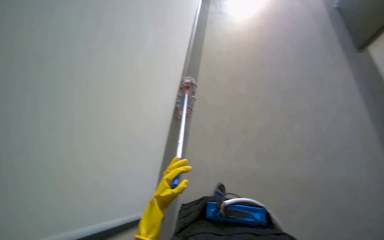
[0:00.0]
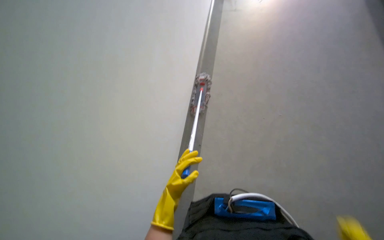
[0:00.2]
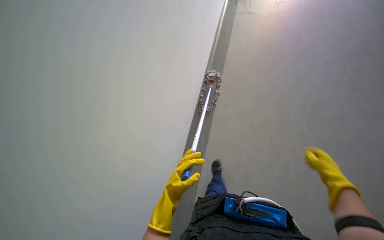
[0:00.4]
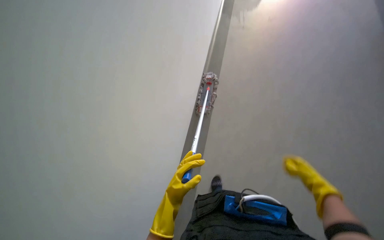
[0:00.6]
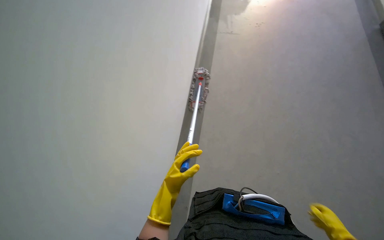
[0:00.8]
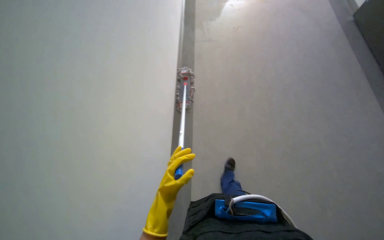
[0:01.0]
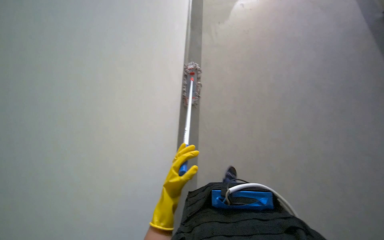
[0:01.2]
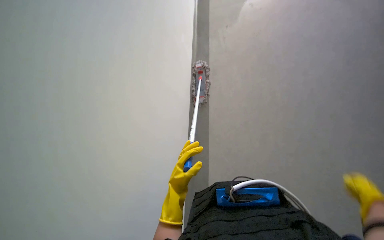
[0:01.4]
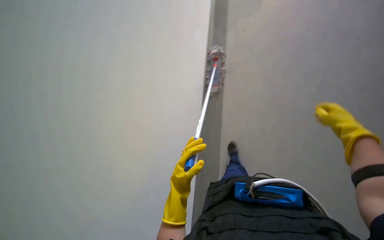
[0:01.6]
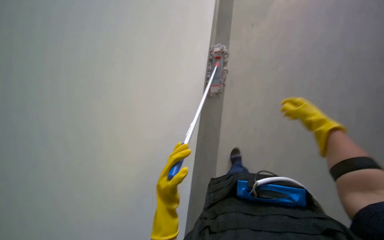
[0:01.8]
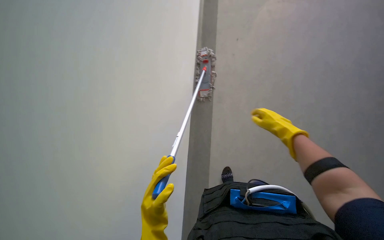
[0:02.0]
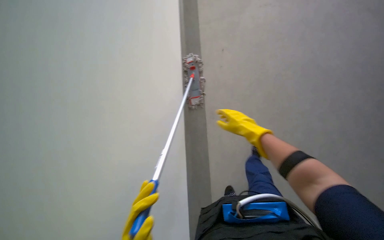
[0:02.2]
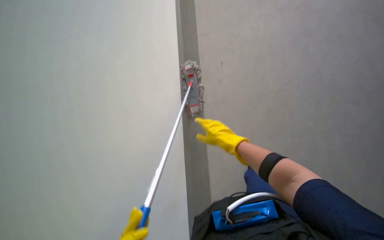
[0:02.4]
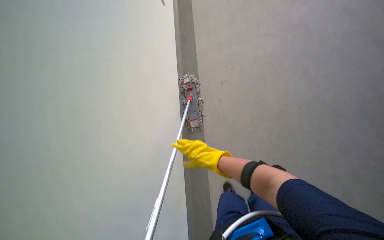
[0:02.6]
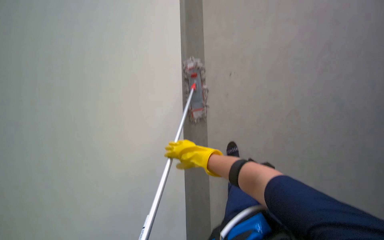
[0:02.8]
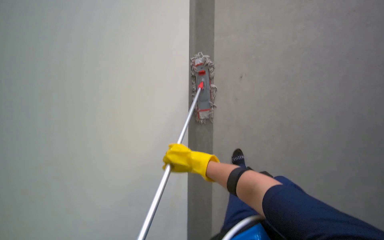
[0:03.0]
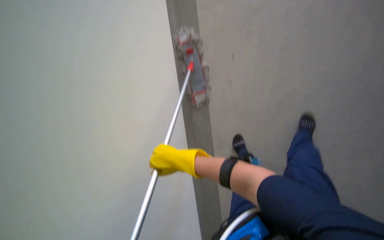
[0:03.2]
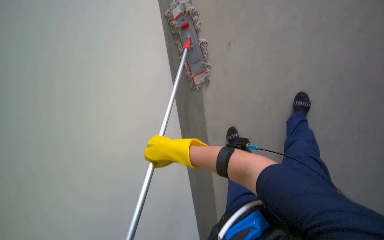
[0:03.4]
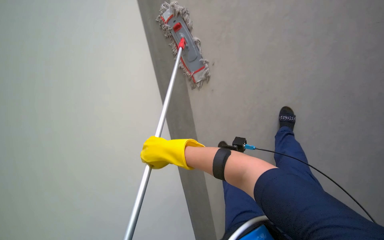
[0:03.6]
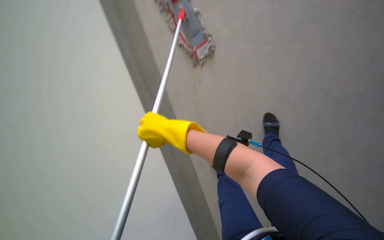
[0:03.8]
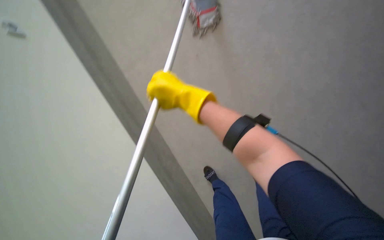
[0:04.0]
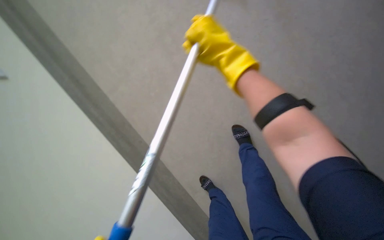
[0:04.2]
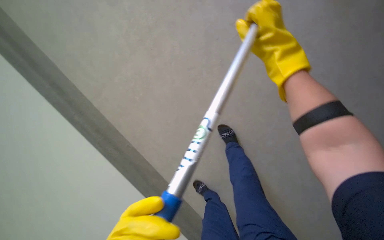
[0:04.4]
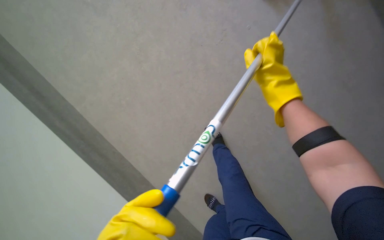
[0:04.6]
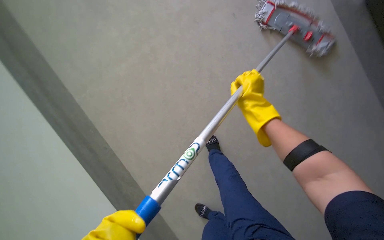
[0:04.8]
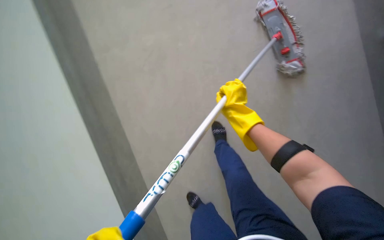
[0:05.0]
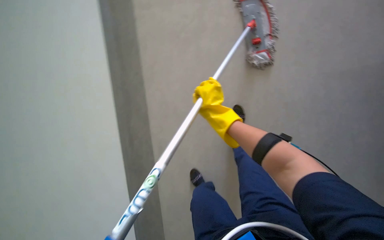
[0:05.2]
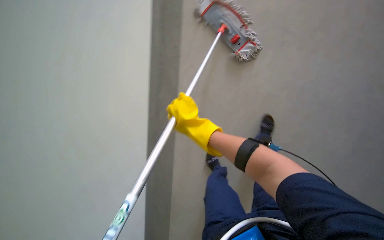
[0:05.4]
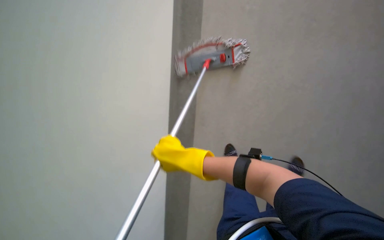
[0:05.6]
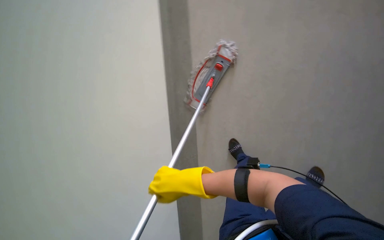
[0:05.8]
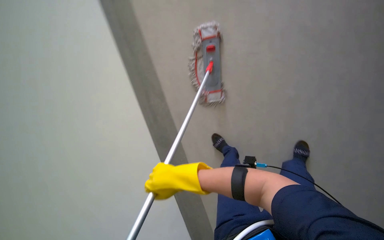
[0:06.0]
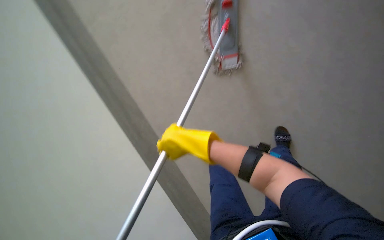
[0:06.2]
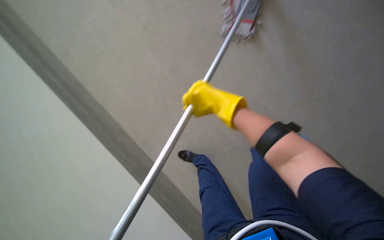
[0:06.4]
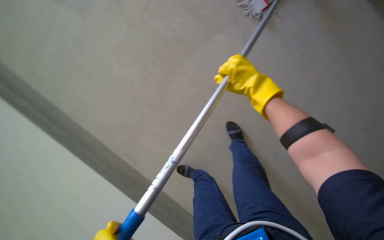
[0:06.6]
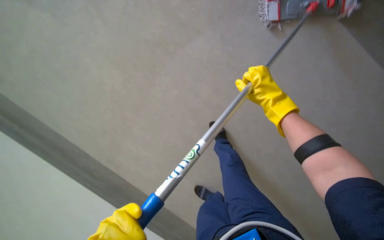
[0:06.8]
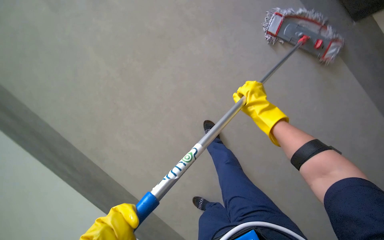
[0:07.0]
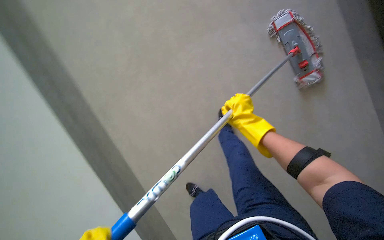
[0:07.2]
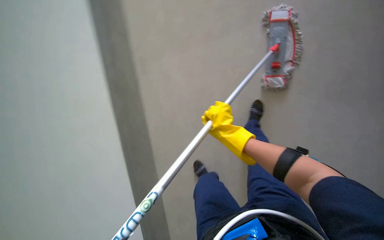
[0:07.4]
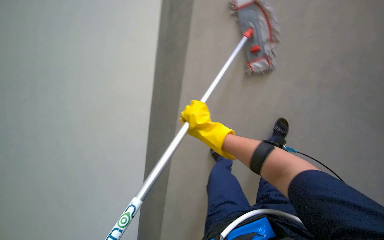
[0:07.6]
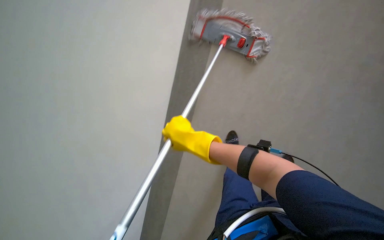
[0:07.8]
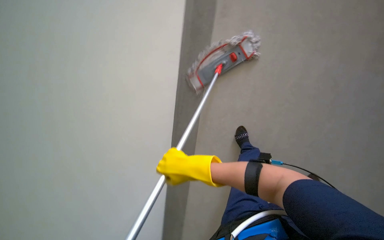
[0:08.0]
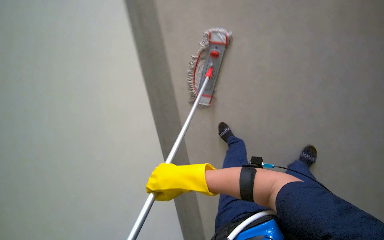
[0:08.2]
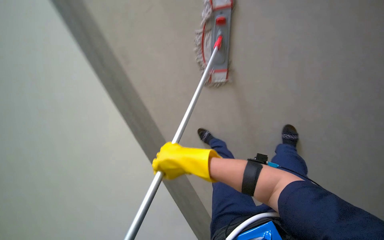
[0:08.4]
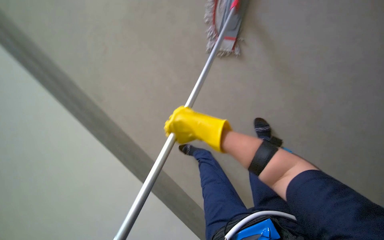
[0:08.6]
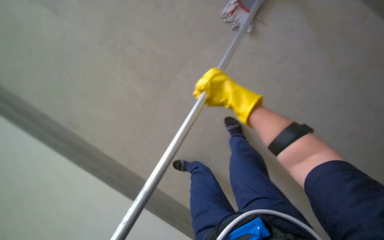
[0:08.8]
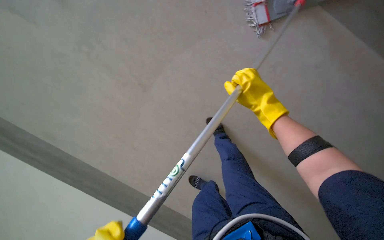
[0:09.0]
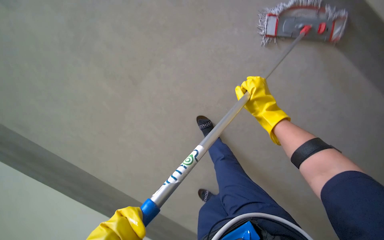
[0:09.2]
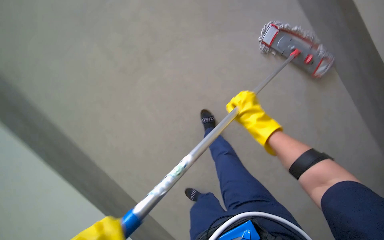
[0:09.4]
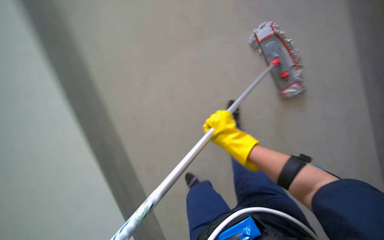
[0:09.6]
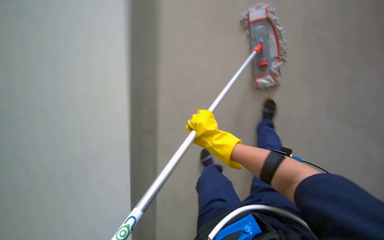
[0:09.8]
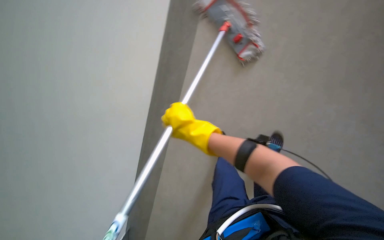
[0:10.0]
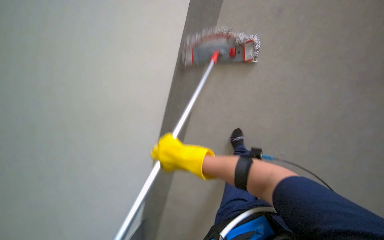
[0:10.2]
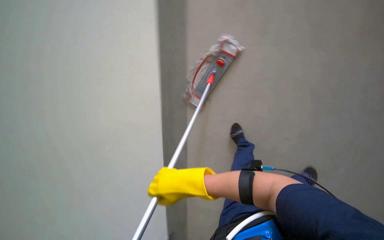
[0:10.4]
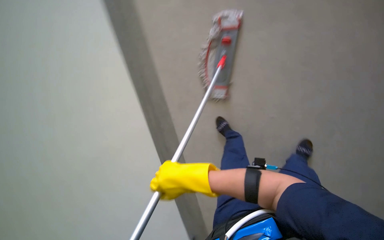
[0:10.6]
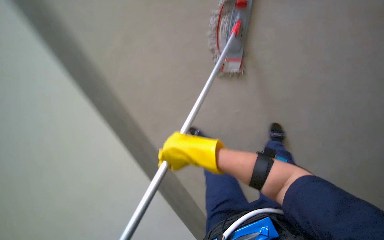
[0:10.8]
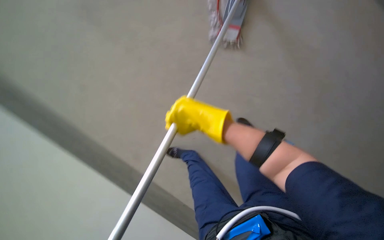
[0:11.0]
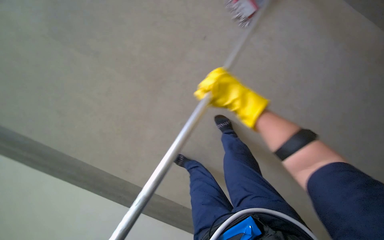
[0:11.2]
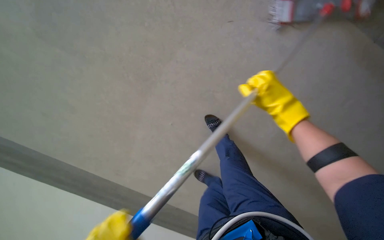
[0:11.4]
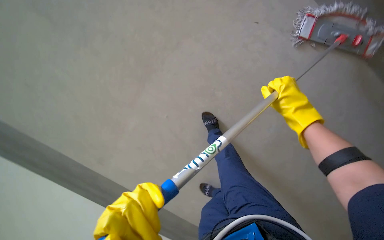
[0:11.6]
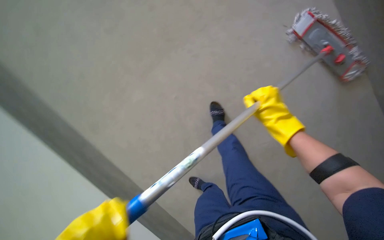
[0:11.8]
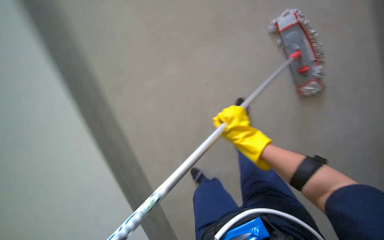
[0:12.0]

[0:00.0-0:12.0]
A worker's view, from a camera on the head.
Job: mopping floor.
The whole recording: Mopping hallway floor. The worker mops the hallway floor with a mop.
0:01.6 to 0:03.0: The right hand heads to the left, covering approximately 50 cm.
0:03.0 to 0:04.4: The wearer looks about 20 degrees further downward.
0:04.4 to 0:06.0: The scene rotates counterclockwise by roughly 35 degrees.
0:07.6 to 0:09.0: The wearer looks roughly 25 degrees further downward. The right hand shifts about 25 cm up the picture and to the right.

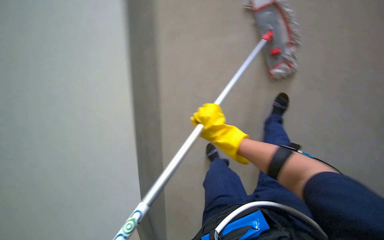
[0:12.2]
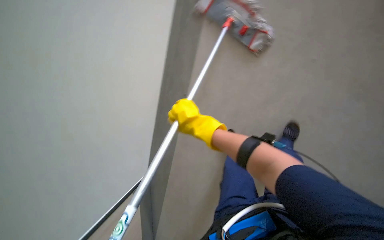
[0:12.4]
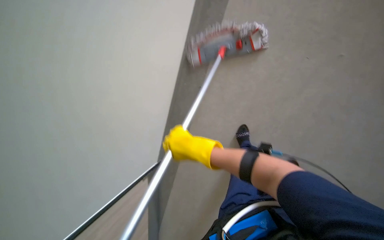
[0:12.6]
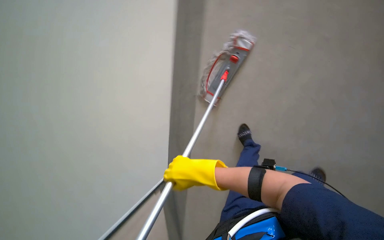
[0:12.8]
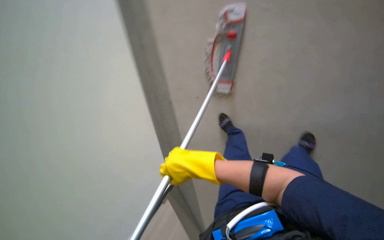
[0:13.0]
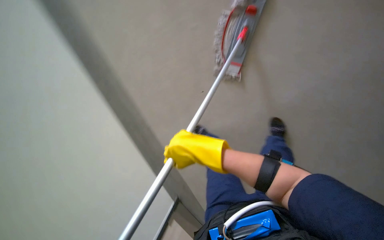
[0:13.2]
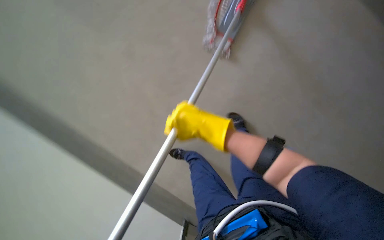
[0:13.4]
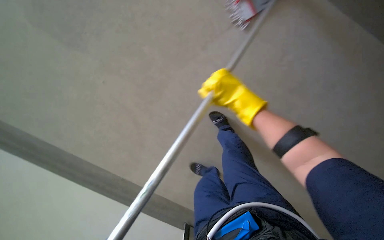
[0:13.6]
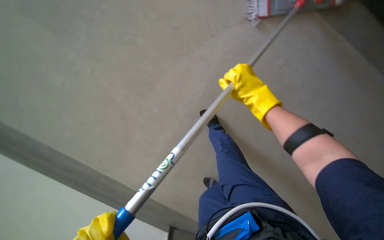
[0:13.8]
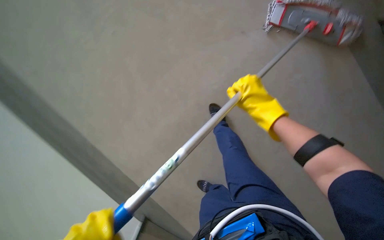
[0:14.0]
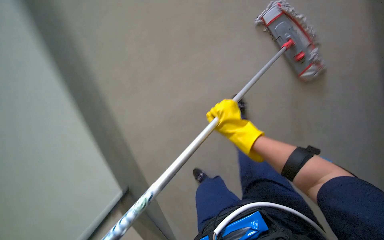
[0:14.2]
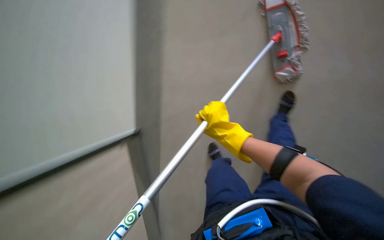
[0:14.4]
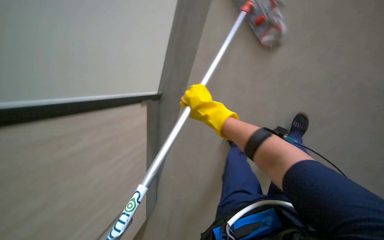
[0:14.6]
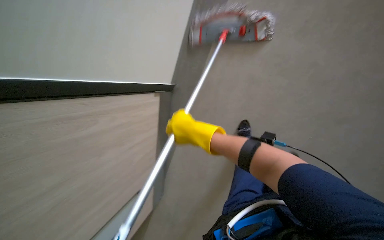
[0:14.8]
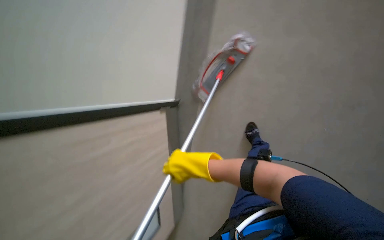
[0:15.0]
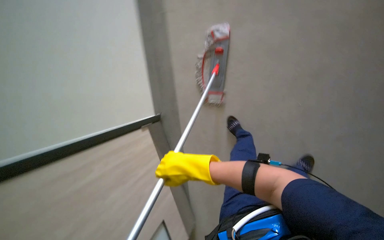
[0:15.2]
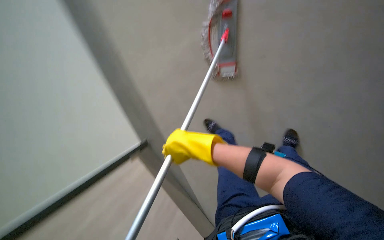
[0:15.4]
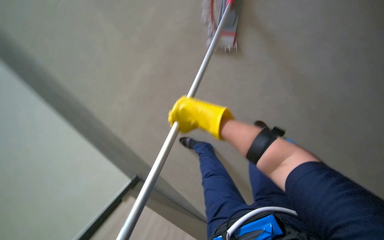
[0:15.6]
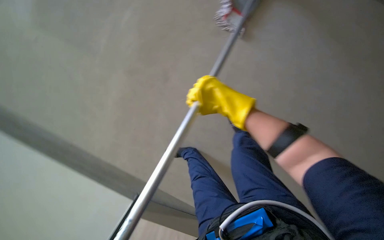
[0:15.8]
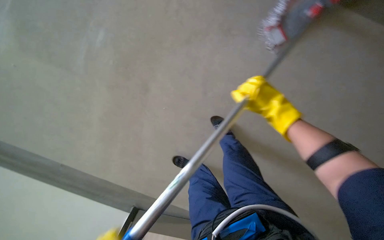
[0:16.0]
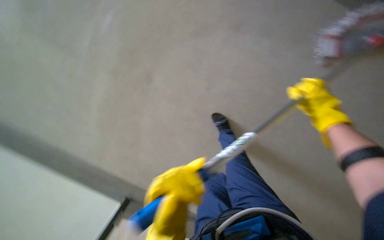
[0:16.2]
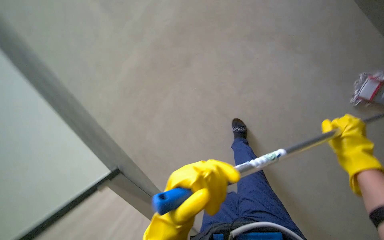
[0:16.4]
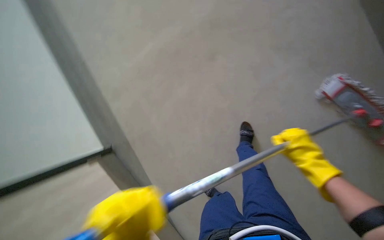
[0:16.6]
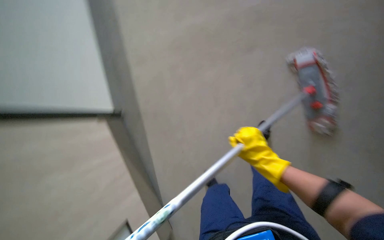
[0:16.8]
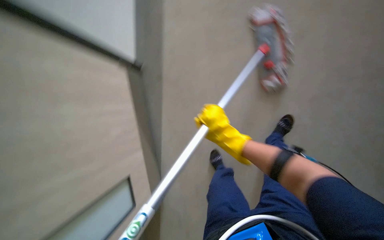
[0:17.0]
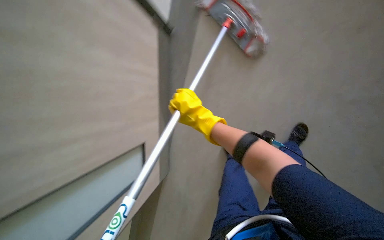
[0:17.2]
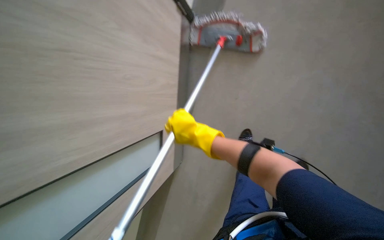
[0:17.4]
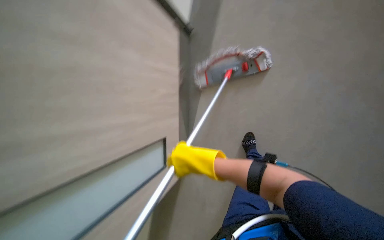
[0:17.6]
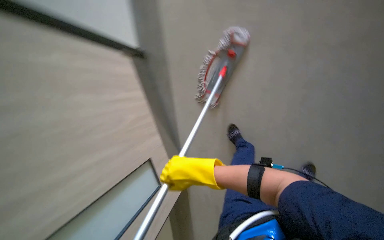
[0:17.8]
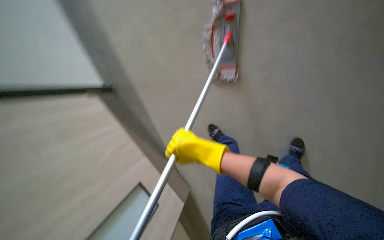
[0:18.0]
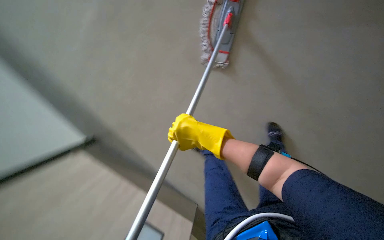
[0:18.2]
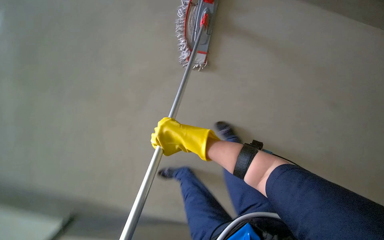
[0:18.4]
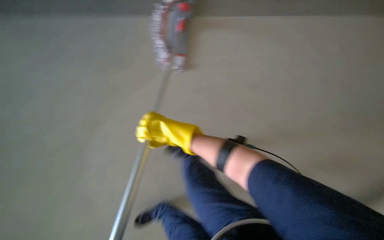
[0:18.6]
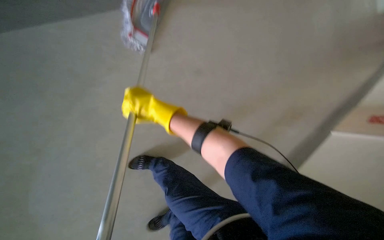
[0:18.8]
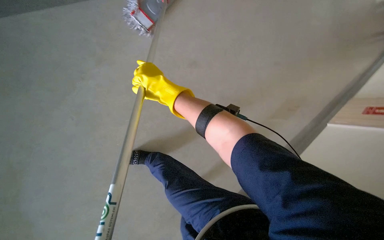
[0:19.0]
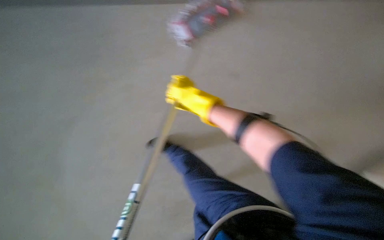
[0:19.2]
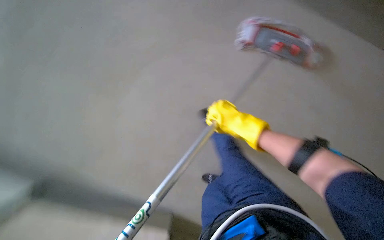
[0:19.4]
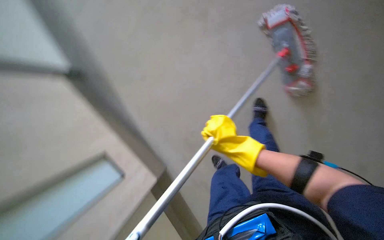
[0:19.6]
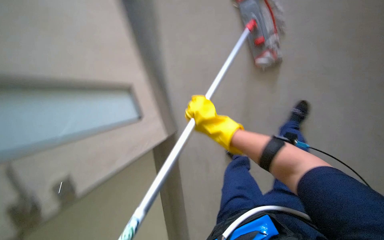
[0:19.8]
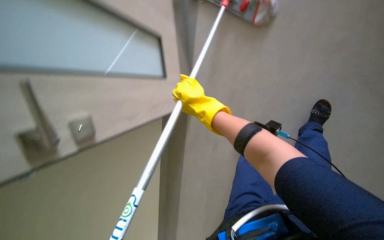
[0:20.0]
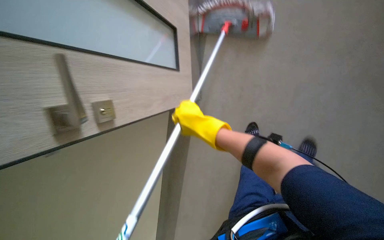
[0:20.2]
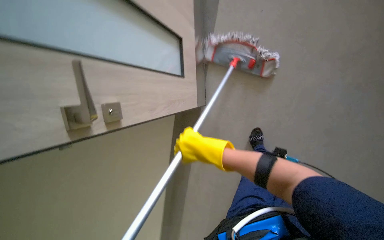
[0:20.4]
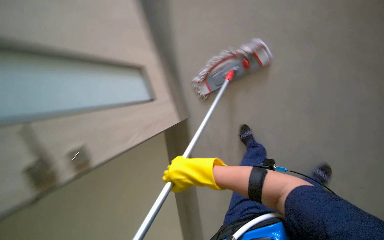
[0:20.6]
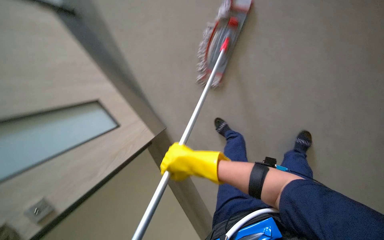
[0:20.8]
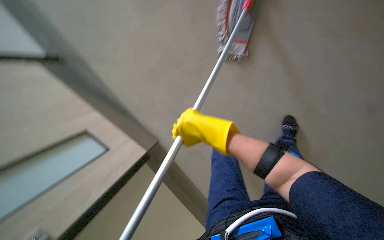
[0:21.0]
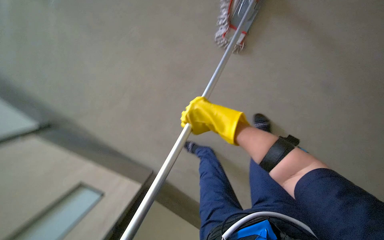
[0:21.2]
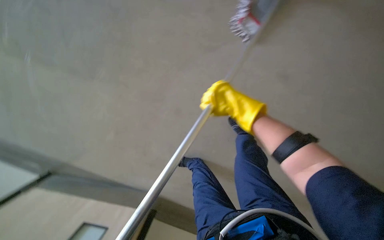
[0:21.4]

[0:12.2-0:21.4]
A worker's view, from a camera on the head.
Job: mopping floor.
The whole recording: Mopping hallway floor. The worker mops the hallway floor with a mop.
0:12.2 to 0:13.8: The wearer looks approximately 15 degrees further downward.
0:15.2 to 0:16.8: The camera pitches downward, by about 20 degrees. The right hand shifts approximately 15 cm to the right.
0:16.8 to 0:18.4: The view tips downward by some 20 degrees. The right hand moves nearer to the camera, roughly 15 cm.
0:18.4 to 0:19.8: The view pans to the right by about 25 degrees. The view tips downward by some 15 degrees.
